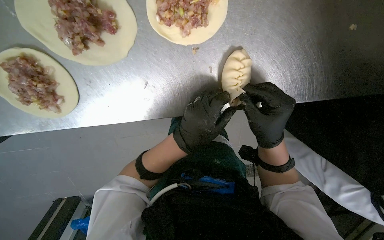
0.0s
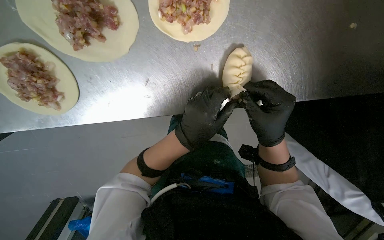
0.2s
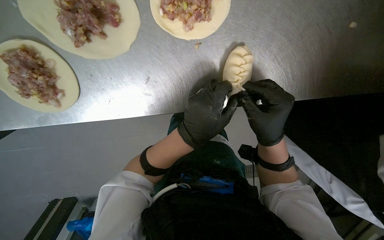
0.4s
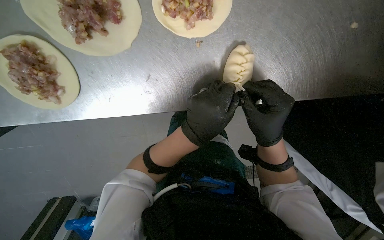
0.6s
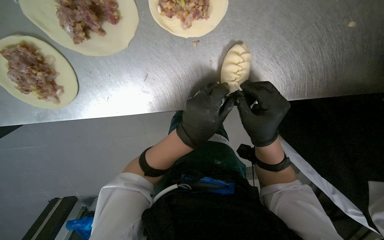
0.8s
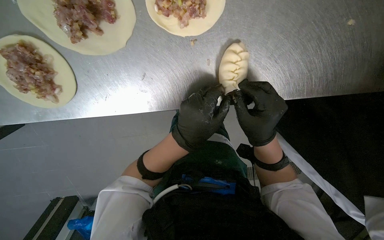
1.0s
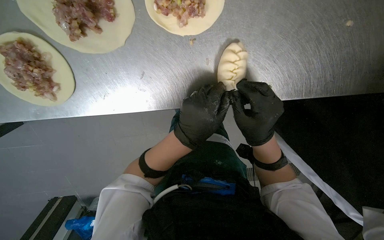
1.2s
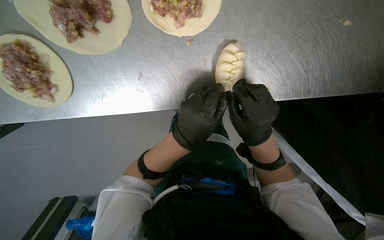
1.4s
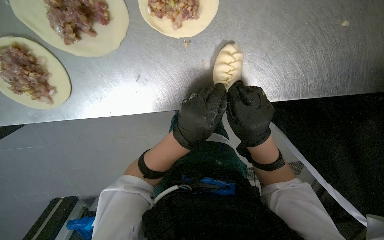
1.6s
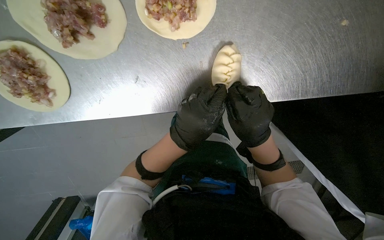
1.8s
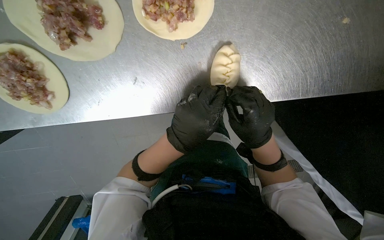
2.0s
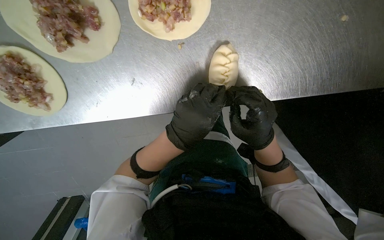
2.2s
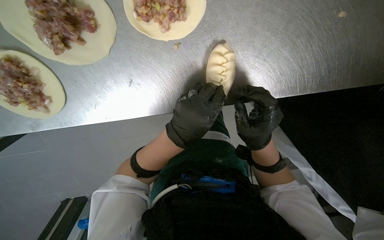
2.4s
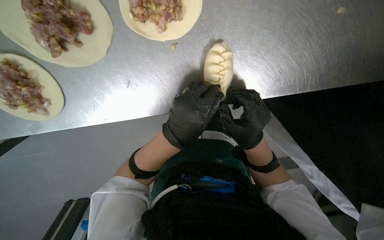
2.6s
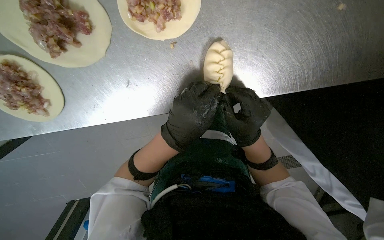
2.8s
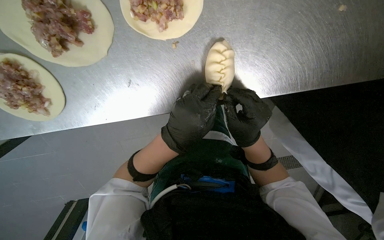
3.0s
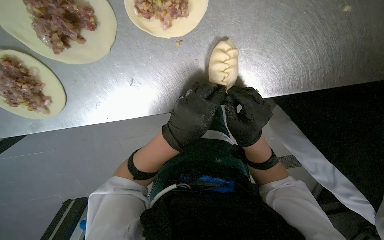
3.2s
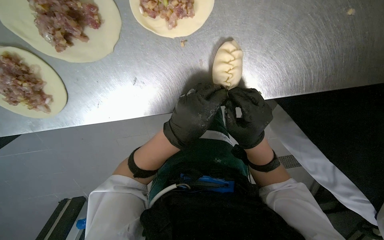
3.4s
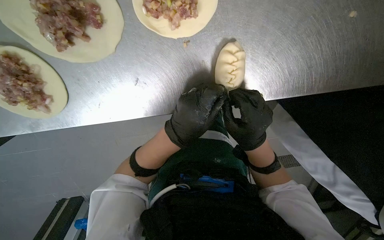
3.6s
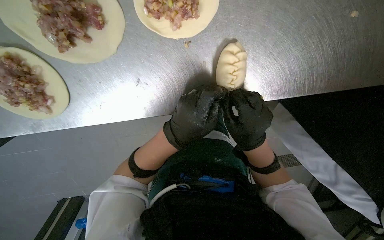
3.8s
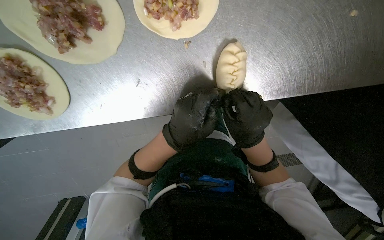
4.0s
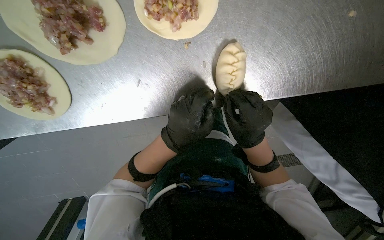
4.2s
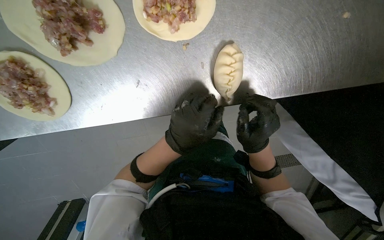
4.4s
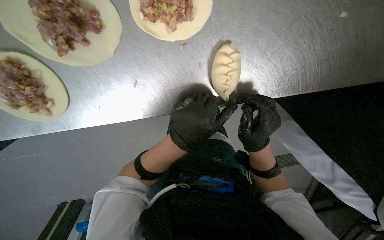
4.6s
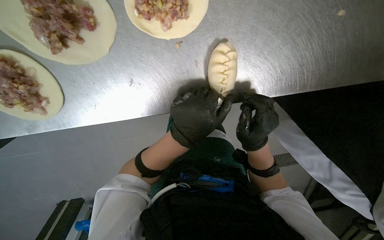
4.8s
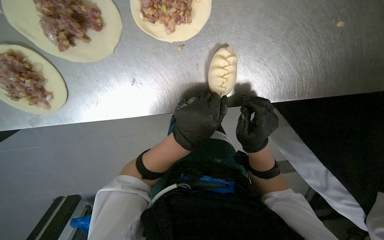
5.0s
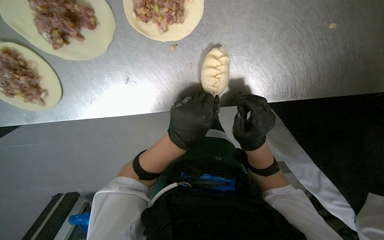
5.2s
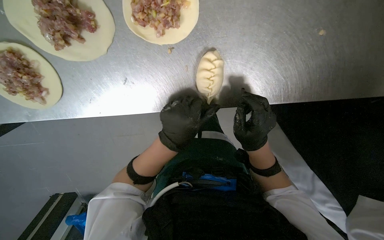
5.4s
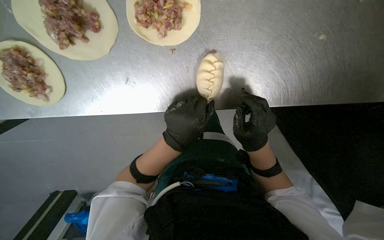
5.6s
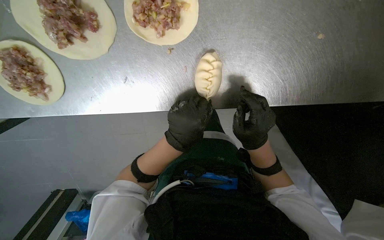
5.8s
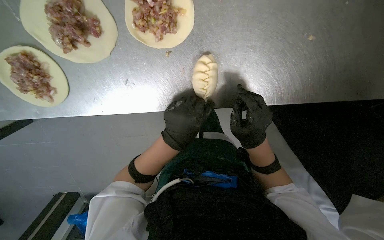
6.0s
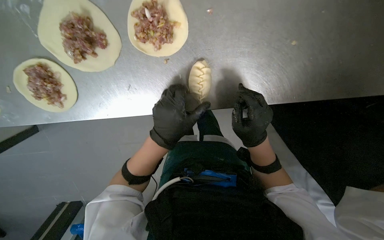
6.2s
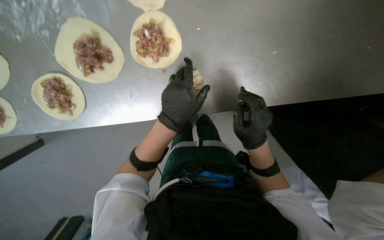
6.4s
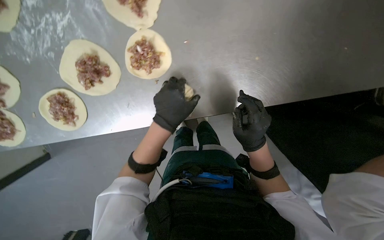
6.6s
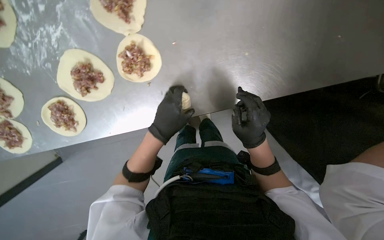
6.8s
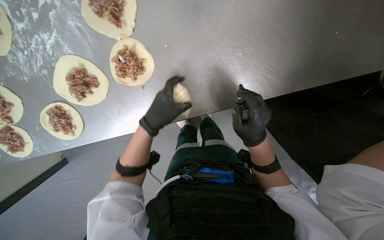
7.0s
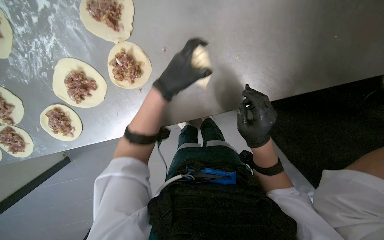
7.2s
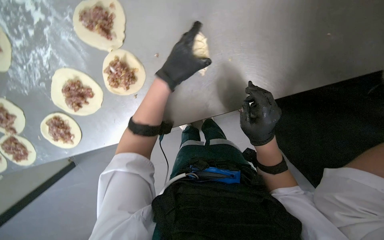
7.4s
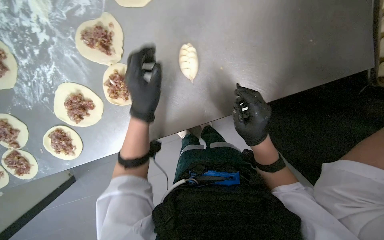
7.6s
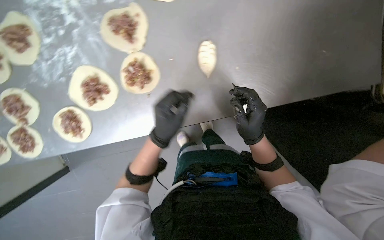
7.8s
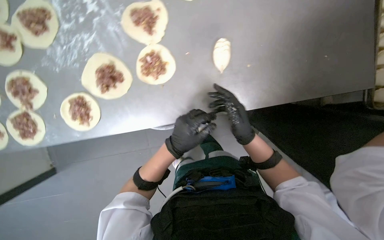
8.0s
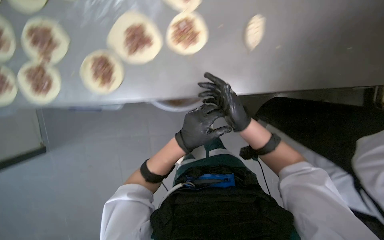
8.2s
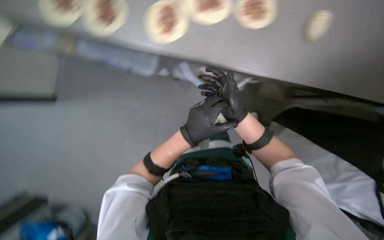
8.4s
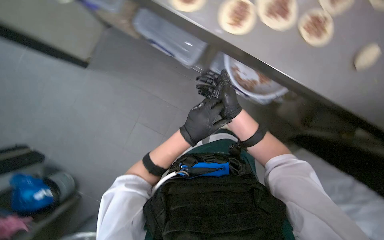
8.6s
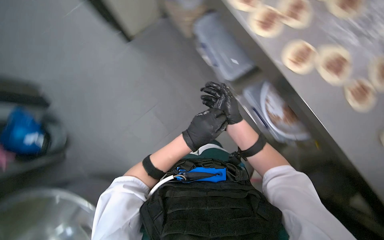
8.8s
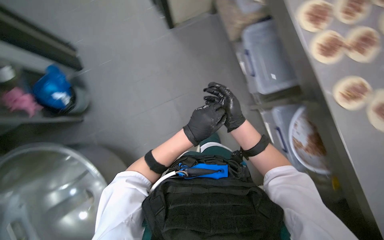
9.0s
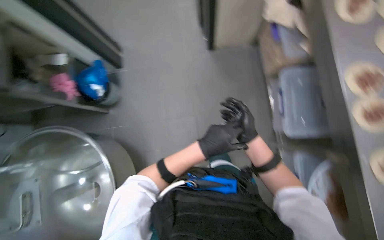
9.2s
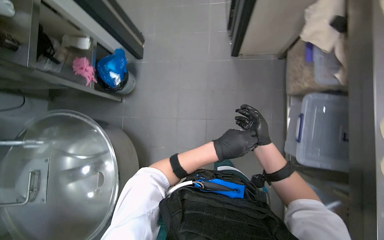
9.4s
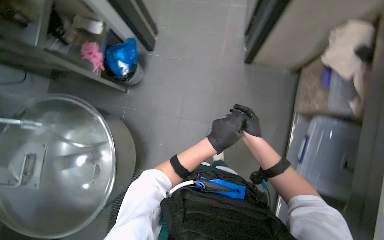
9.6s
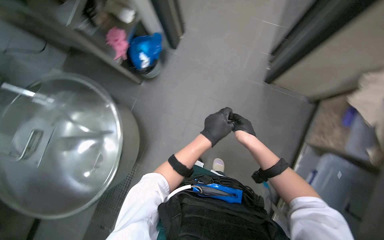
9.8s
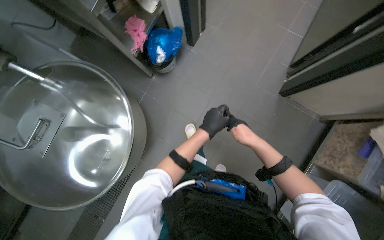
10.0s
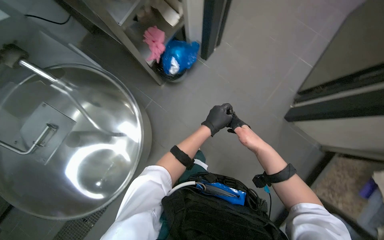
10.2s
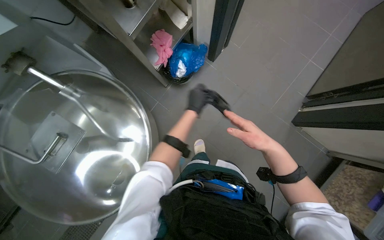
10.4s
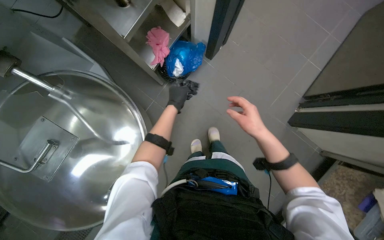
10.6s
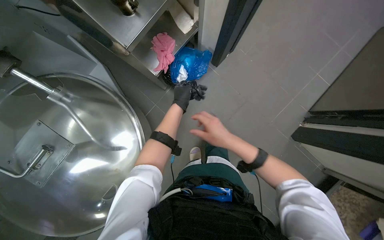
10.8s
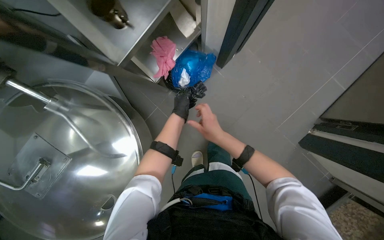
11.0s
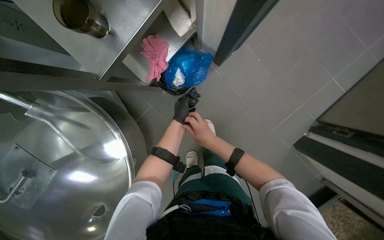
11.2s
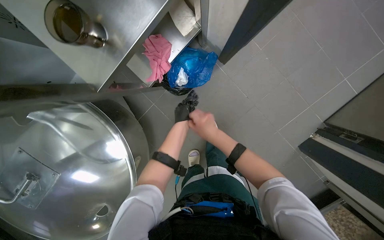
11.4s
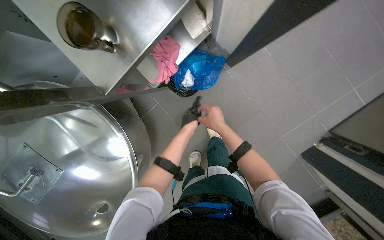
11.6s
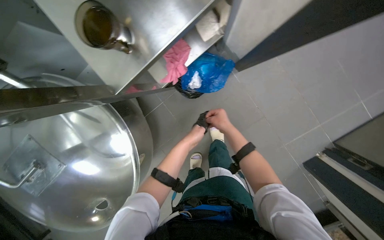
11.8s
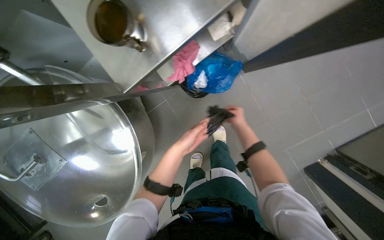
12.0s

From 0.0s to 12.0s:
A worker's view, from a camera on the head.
Job: preparing food.
The whole recording: Sealing meat-filled dumplings. The worker continues sealing meat-filled dough circles, pinching the edges to form a braided pattern.
From 0.0s to 6.0s: The hands stay close to where they were, moving slightly.
From 6.0s to 7.6s: The camera pitches upward, by about 10 degrees. The left hand moves up the picture, about 15 cm.
From 9.0s to 10.4s: The wearer moves approximately 60 cm. The scene rotates clockwise by roughly 60 degrees.
From 10.4s to 12.0s: The camera travels some 50 cm. The view tips downward by approximately 15 degrees.

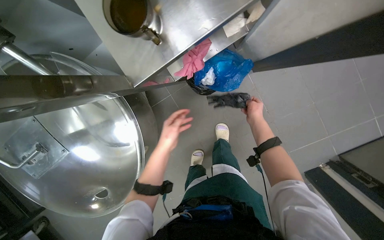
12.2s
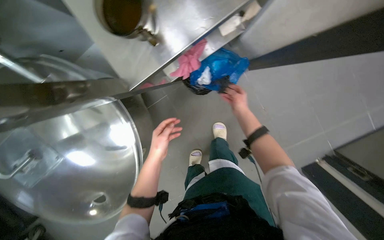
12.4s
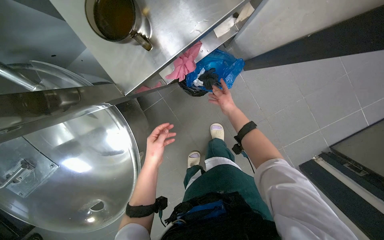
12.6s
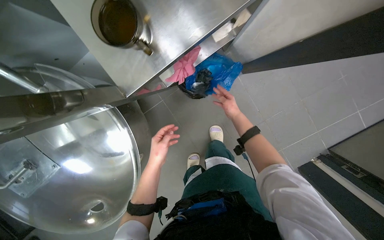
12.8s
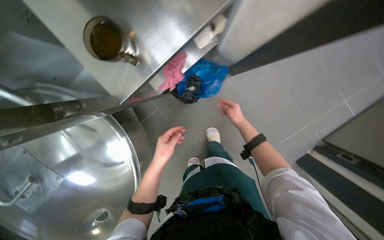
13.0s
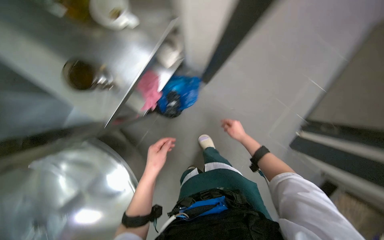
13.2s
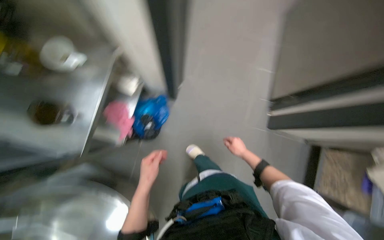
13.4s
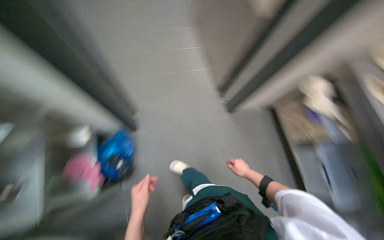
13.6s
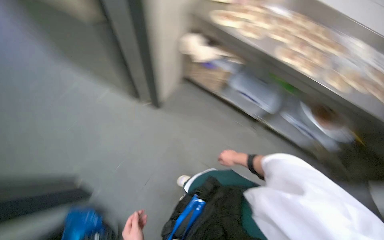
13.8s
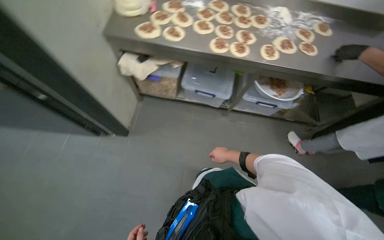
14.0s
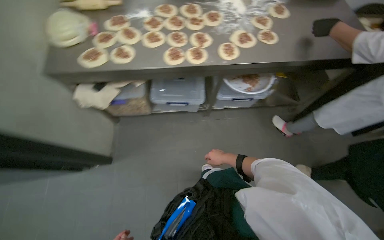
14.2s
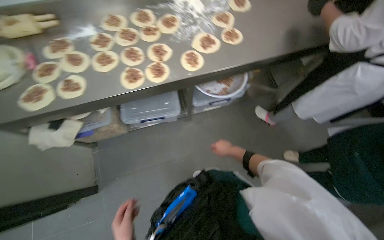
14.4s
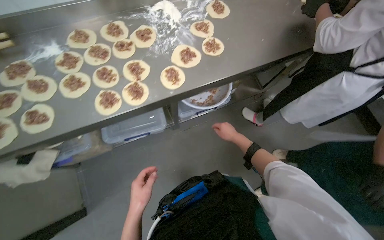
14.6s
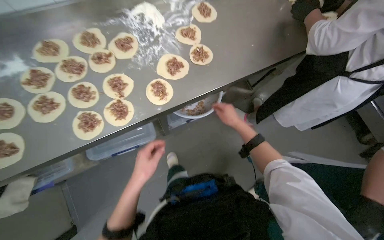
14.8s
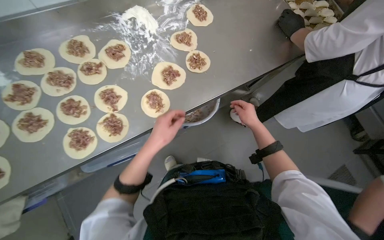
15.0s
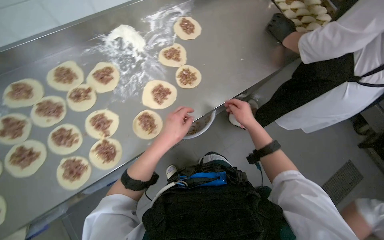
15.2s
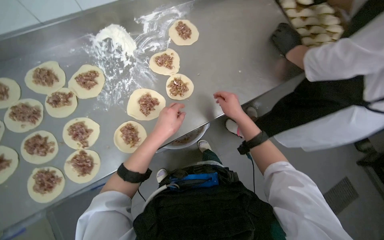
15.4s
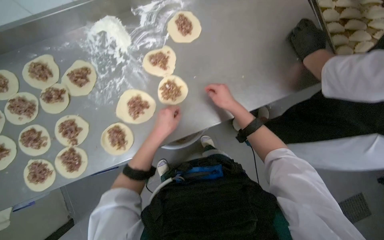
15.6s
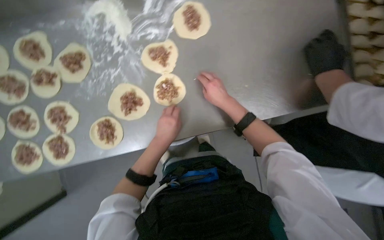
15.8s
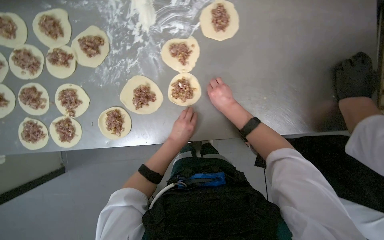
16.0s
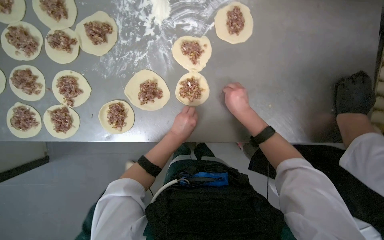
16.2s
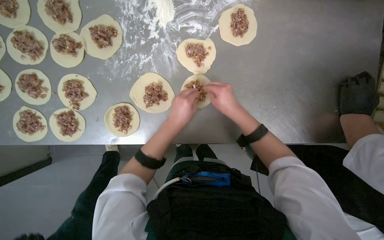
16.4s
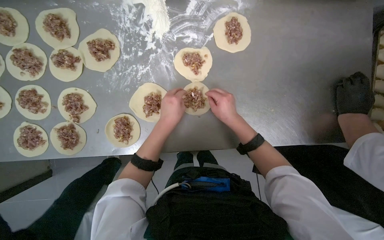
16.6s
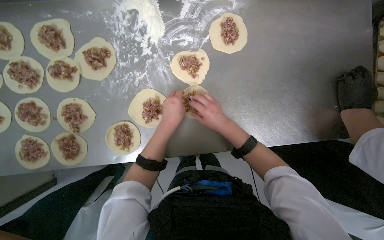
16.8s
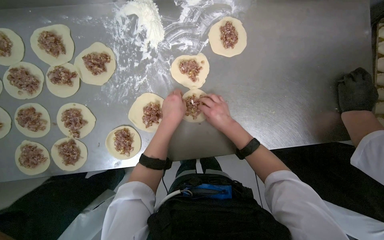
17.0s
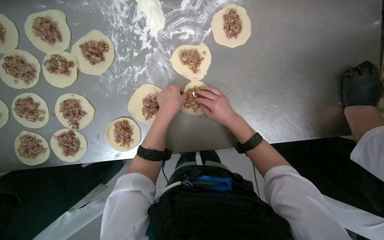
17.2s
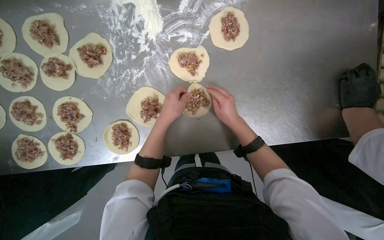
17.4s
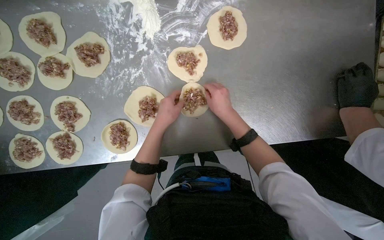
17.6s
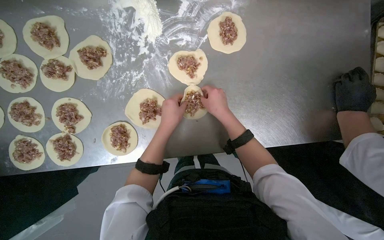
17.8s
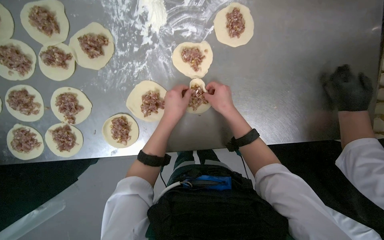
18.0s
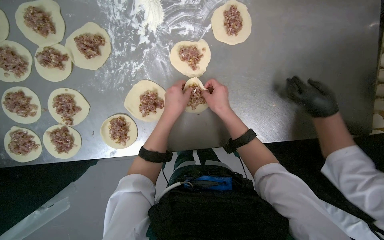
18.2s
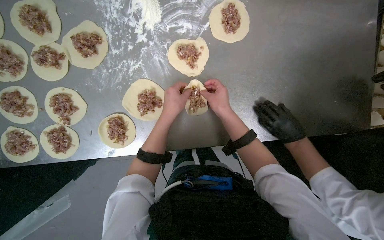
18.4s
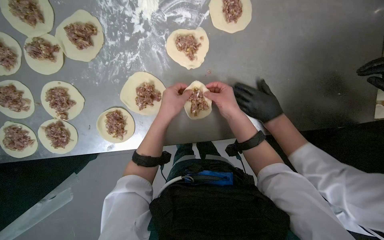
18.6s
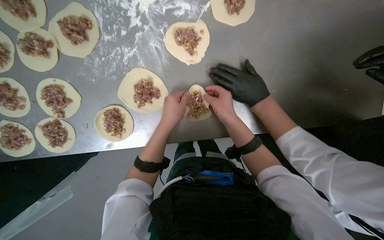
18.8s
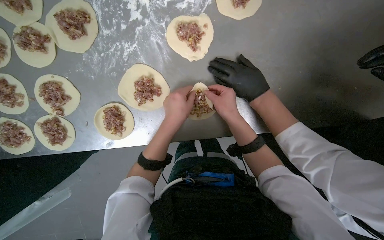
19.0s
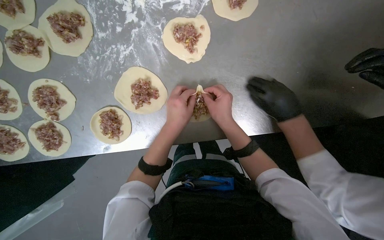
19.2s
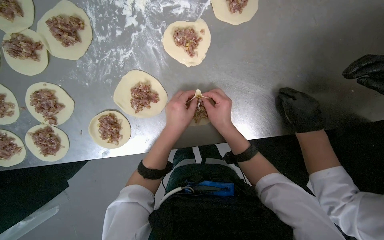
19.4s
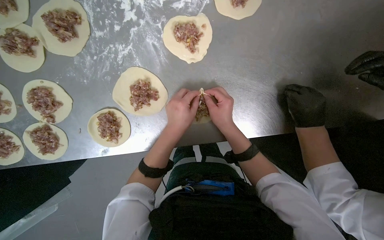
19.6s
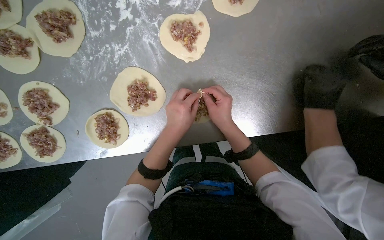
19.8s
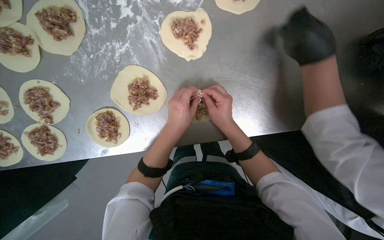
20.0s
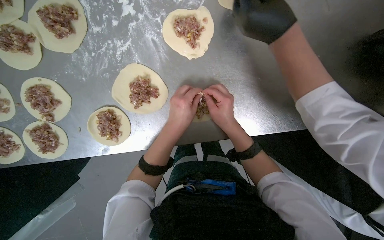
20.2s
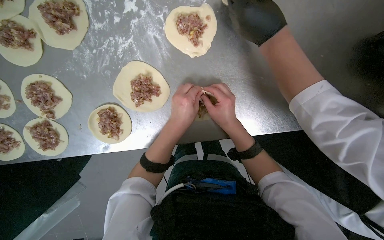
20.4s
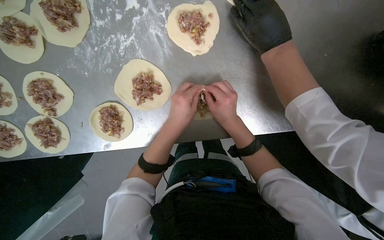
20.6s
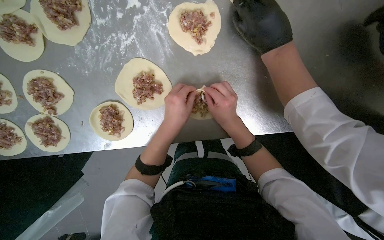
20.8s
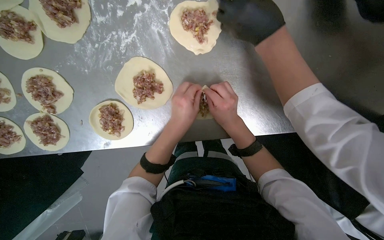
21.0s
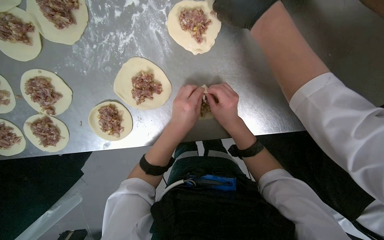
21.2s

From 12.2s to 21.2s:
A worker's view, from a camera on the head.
Job: preparing food.
The whole recording: Sealing meat-filled dumplings. The worker continues sealing meat-filled dough circles, pinching the edges to form a braided pattern.
From 12.2s to 13.8s: The wearer's head swings roughly 95 degrees to the right. The camera pitches upward, by some 20 degrees.
From 13.8s to 15.2s: The camera travels roughly 1 m. The wearer looks some 65 degrees further to the right.
From 15.2s to 16.6s: The camera pitches downward, by some 15 degrees. The scene turns some 30 degrees clockwise in the picture.
From 16.6s to 21.2s: The hands make small movements and keep their place.
